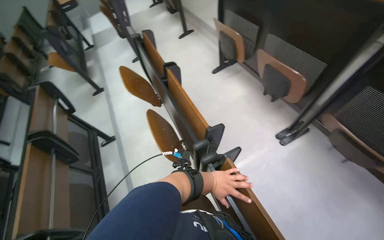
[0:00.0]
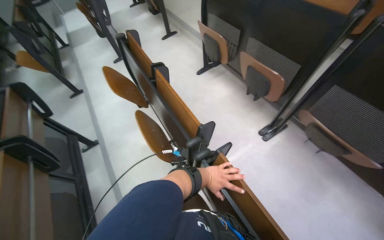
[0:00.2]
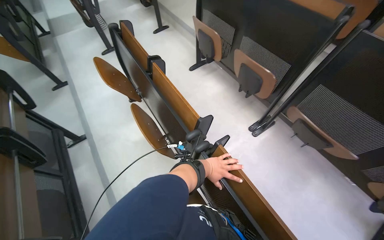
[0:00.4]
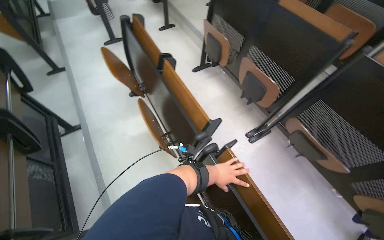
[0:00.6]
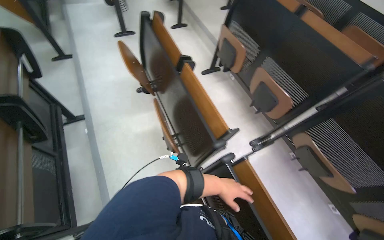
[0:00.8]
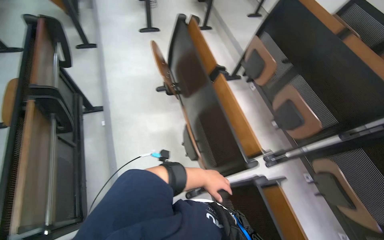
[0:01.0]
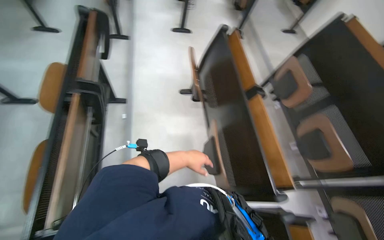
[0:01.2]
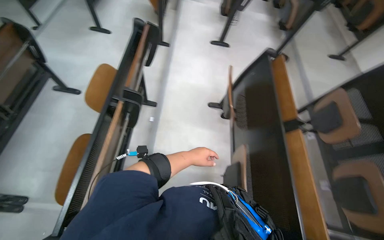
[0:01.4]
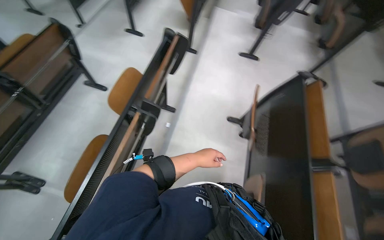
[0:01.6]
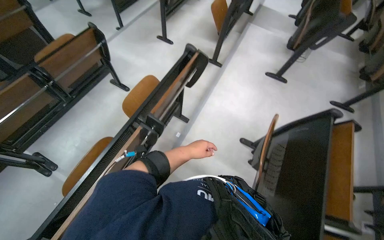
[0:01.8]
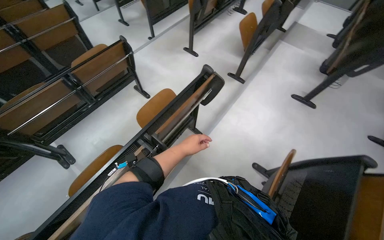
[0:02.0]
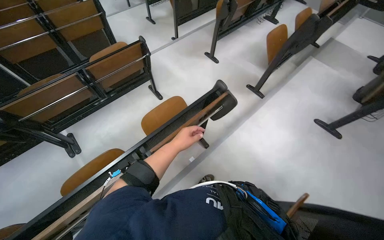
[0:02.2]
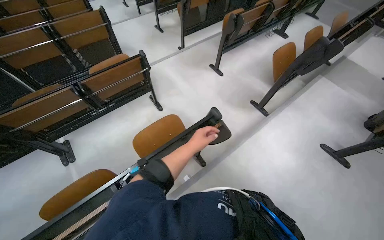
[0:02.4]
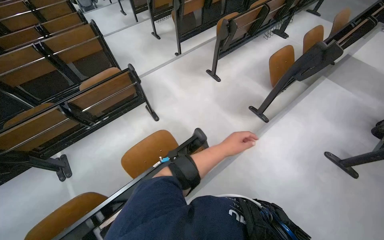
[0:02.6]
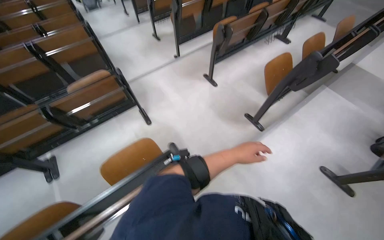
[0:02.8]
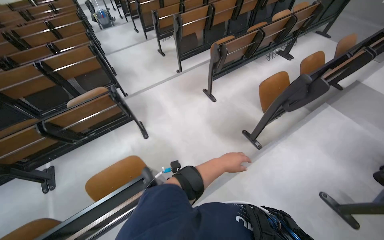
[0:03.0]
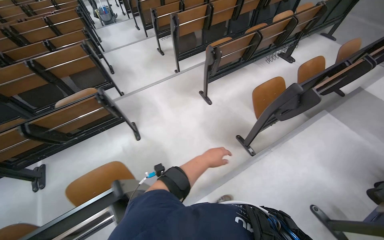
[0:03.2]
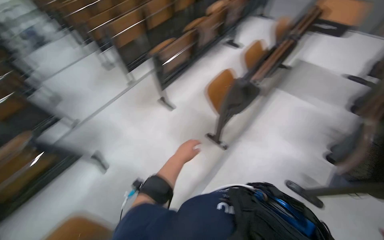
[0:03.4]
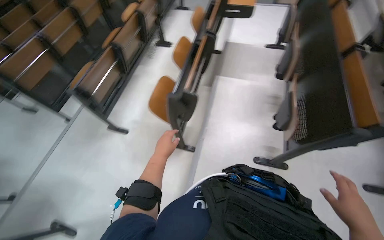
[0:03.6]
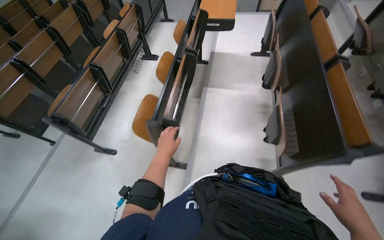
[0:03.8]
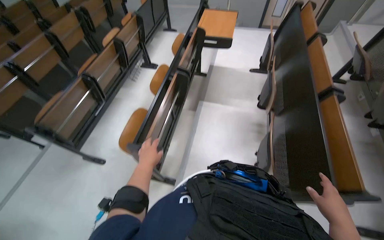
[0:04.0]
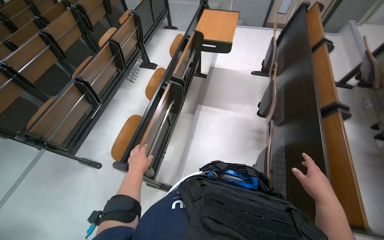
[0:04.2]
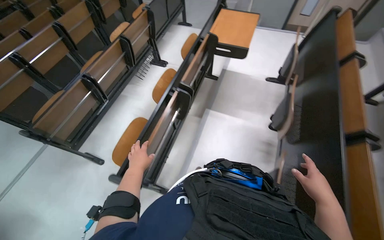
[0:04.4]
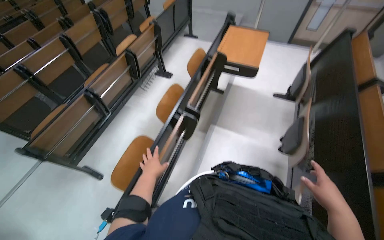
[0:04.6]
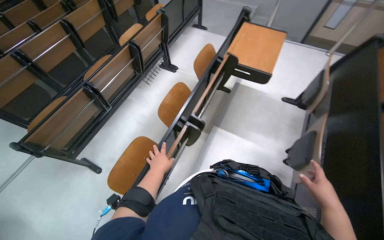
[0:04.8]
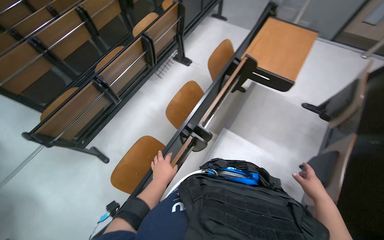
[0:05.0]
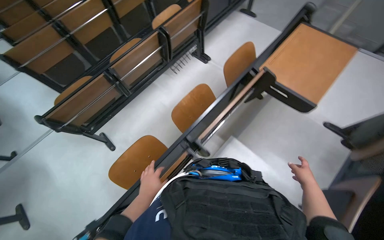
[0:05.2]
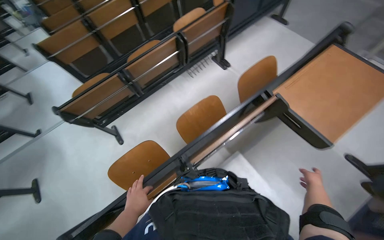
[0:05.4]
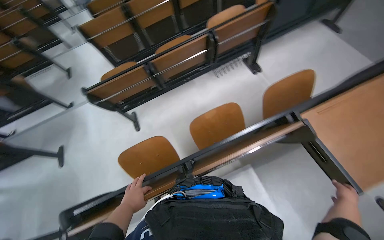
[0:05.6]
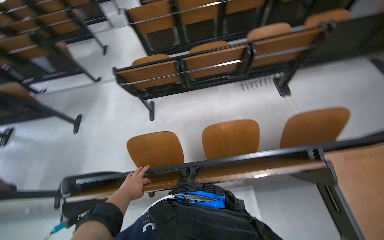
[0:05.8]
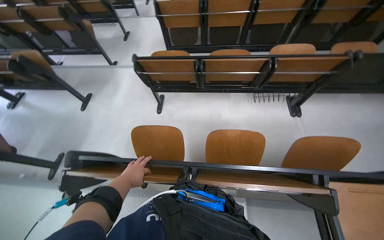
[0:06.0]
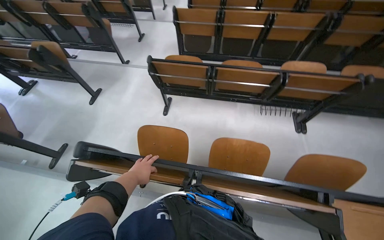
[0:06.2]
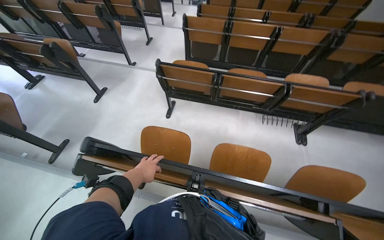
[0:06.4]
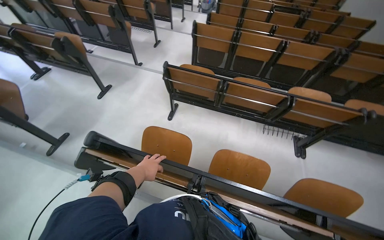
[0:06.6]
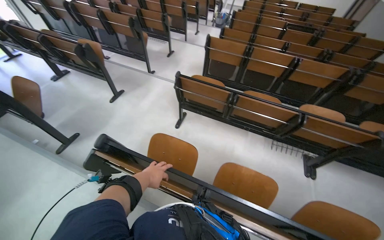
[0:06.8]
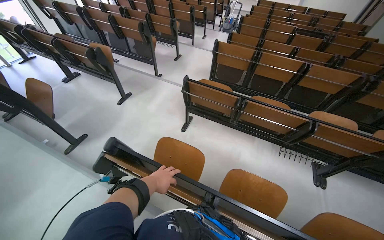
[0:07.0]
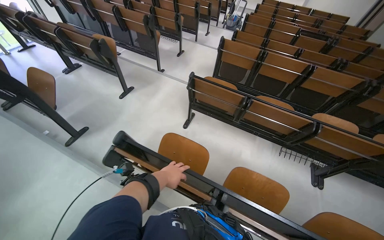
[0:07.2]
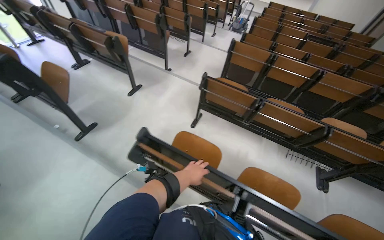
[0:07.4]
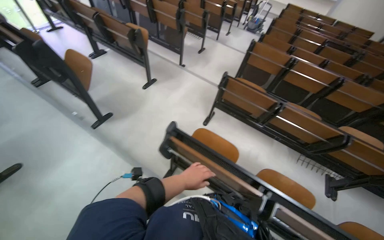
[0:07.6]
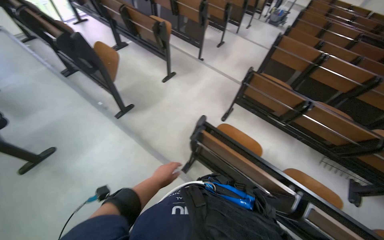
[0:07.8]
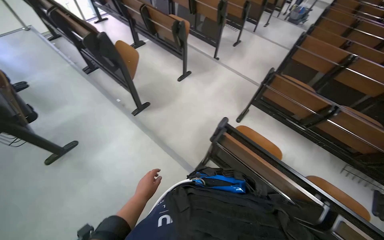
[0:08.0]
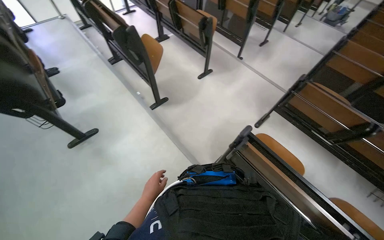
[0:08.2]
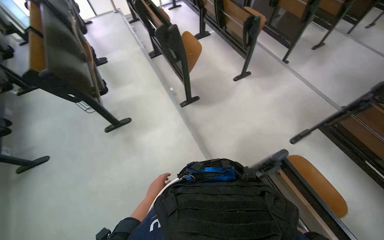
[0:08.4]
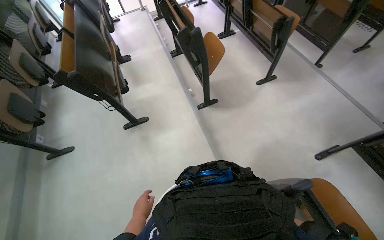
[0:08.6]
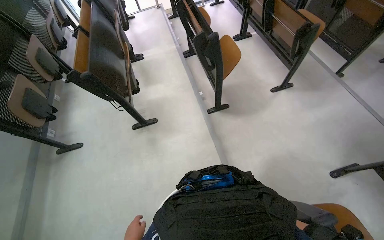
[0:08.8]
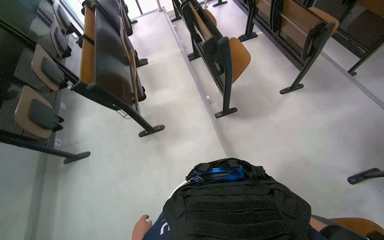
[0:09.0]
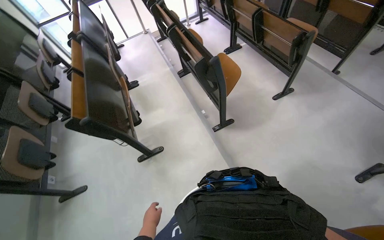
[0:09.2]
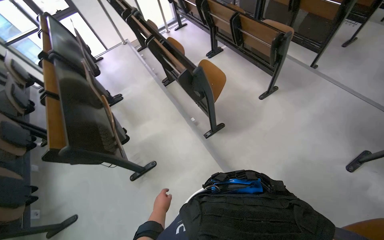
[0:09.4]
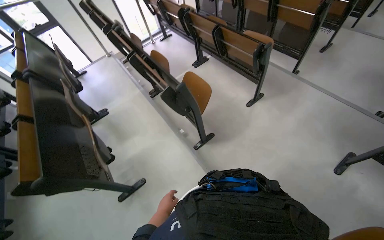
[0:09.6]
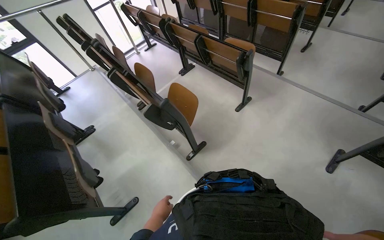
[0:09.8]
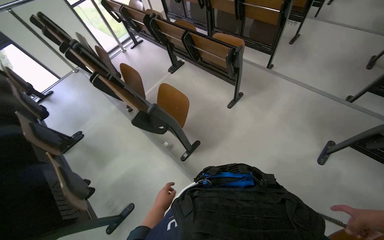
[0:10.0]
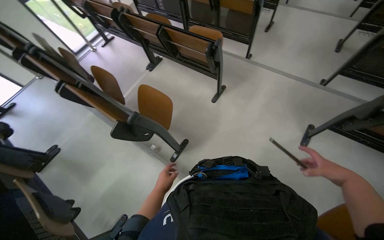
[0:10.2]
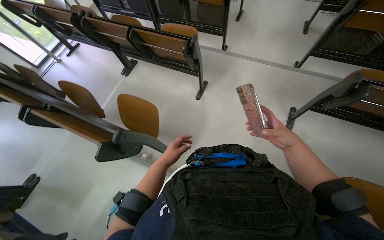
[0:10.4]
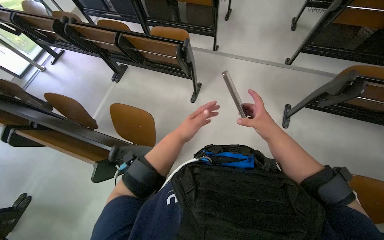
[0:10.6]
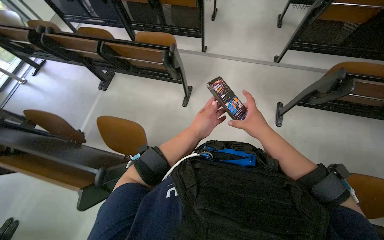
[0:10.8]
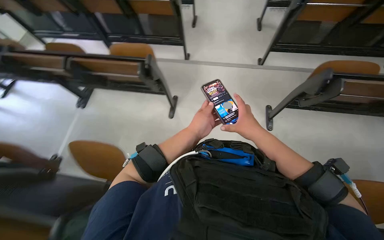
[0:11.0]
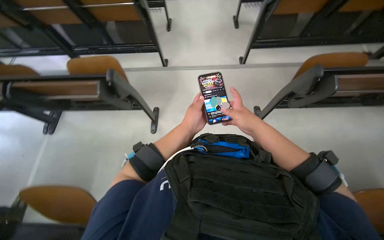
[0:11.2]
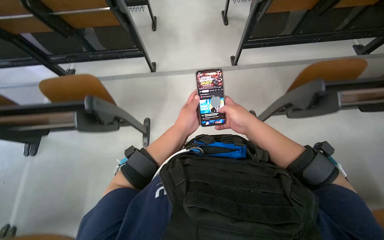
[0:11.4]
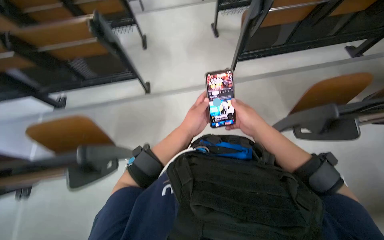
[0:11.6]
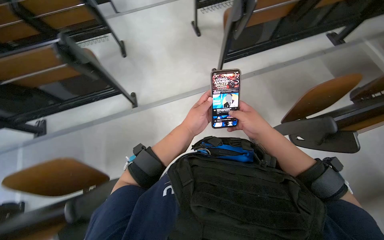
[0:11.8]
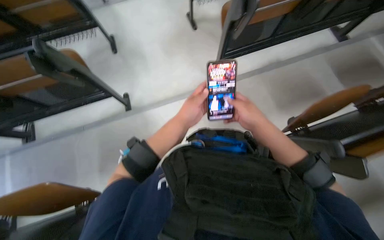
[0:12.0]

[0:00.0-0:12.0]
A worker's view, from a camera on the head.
Job: organizing items.
The whole recording: Arranging classroom furniture. The worker continues to fold up desks and chairs in the classroom.
0.0 to 1.6 s: The wearer moves about 70 cm. The scene rotates clockwise by some 50 degrees.
1.6 to 3.0 s: The camera travels approximately 90 cm. The wearer looks roughly 45 degrees further to the left.
3.0 to 4.4 s: The wearer moves approximately 1 m. The head turns to the right by roughly 35 degrees.
4.4 to 6.0 s: The head travels about 60 cm. The wearer looks roughly 75 degrees further to the left.
6.0 to 7.6 s: The wearer moves to the left, roughly 50 cm. The scene turns approximately 30 degrees clockwise in the picture.
7.6 to 9.0 s: The camera travels approximately 50 cm. The head rotates some 45 degrees to the left.
9.0 to 10.4 s: The camera travels about 50 cm. The wearer looks some 50 degrees further to the right.
10.4 to 12.0 s: The wearer moves roughly 80 cm. The wearer's head swings approximately 40 degrees to the right.

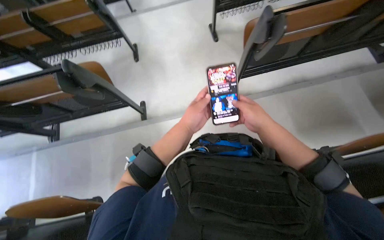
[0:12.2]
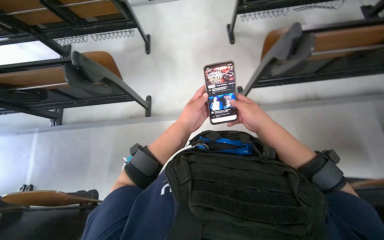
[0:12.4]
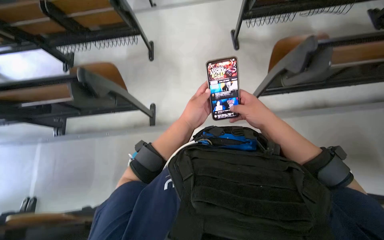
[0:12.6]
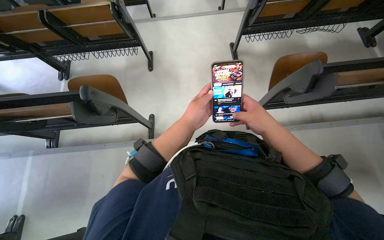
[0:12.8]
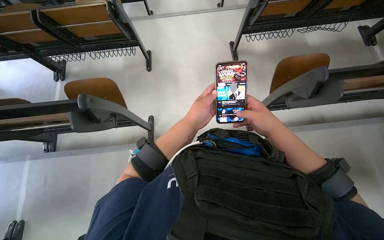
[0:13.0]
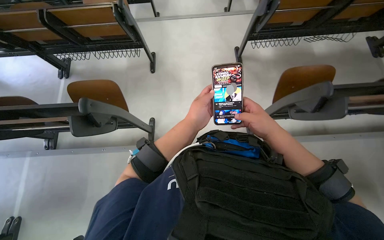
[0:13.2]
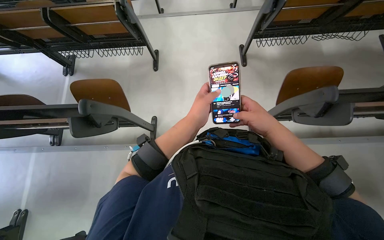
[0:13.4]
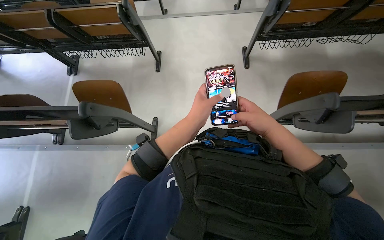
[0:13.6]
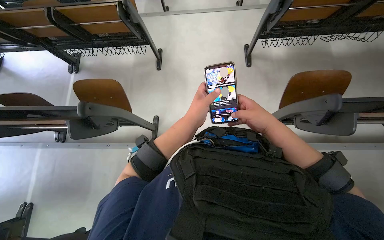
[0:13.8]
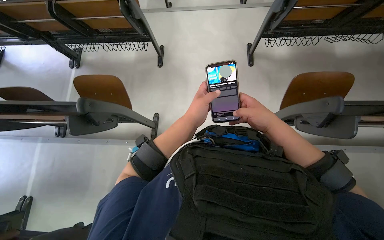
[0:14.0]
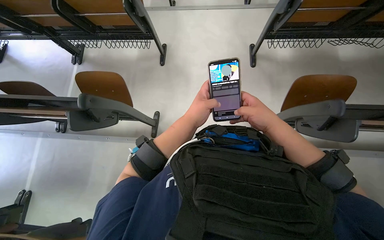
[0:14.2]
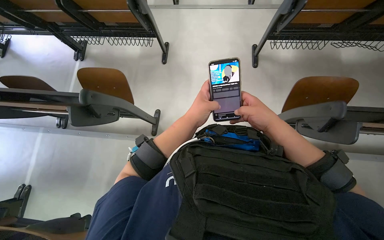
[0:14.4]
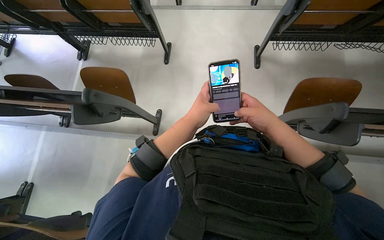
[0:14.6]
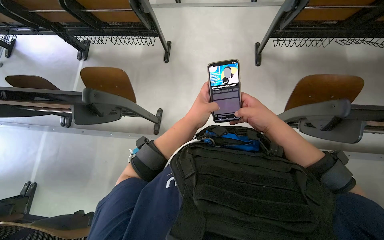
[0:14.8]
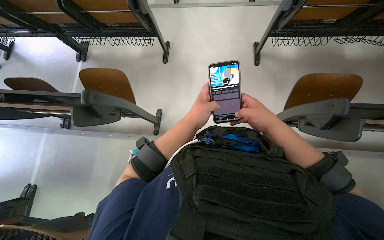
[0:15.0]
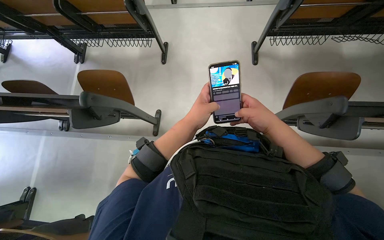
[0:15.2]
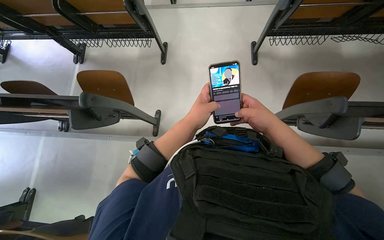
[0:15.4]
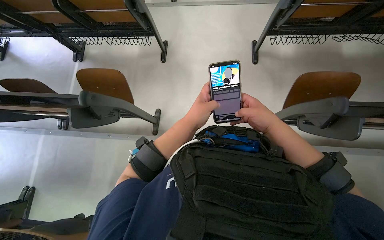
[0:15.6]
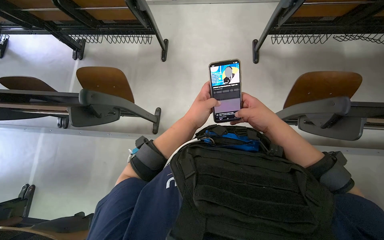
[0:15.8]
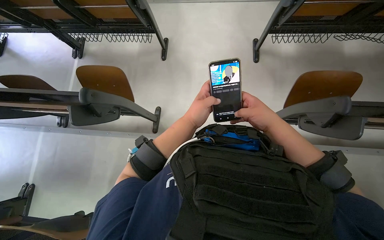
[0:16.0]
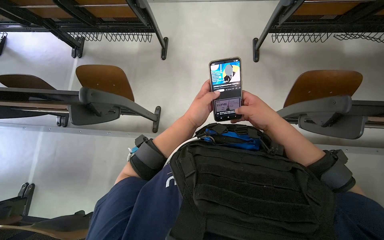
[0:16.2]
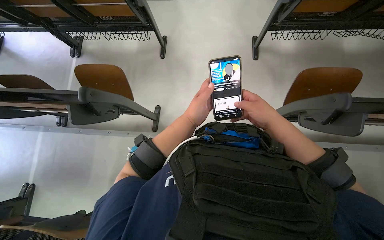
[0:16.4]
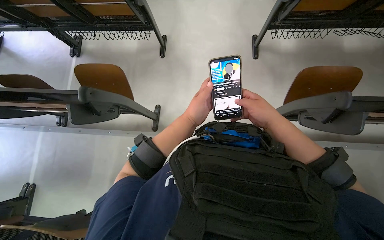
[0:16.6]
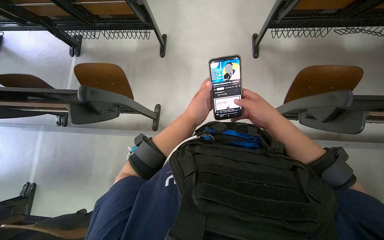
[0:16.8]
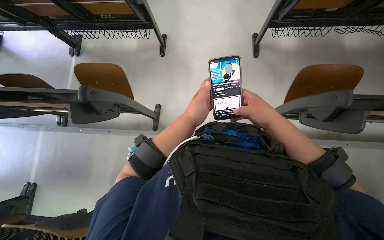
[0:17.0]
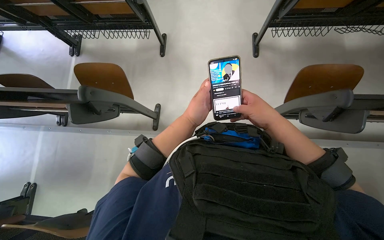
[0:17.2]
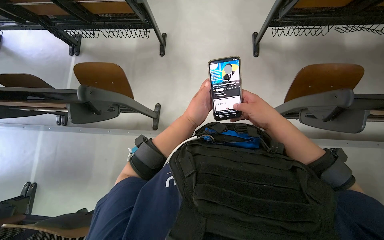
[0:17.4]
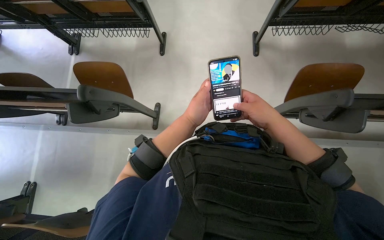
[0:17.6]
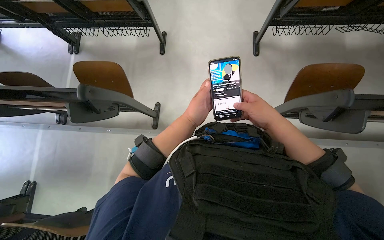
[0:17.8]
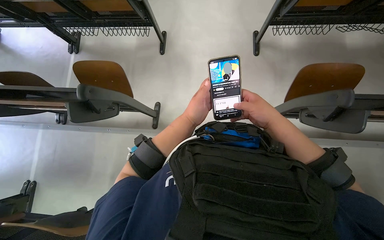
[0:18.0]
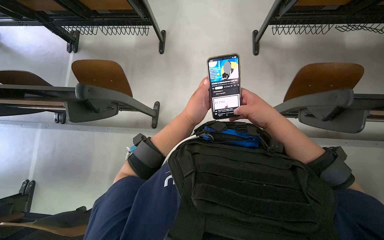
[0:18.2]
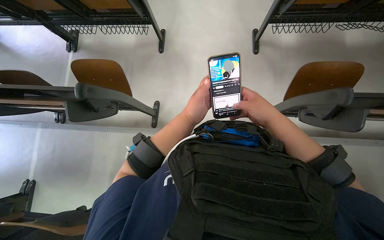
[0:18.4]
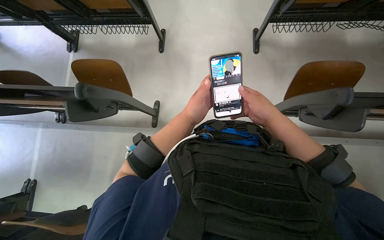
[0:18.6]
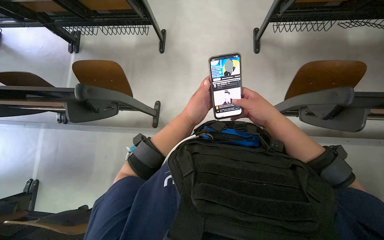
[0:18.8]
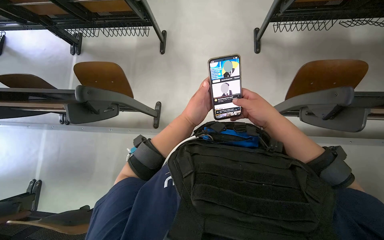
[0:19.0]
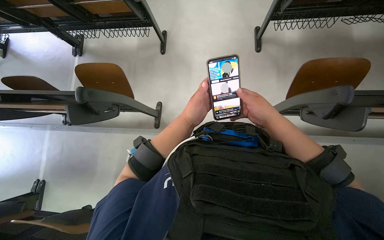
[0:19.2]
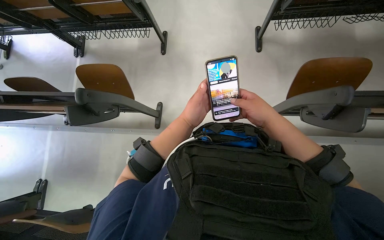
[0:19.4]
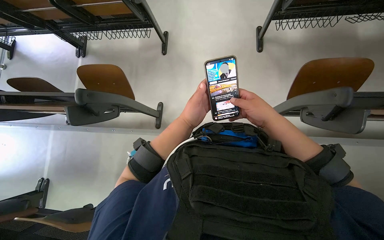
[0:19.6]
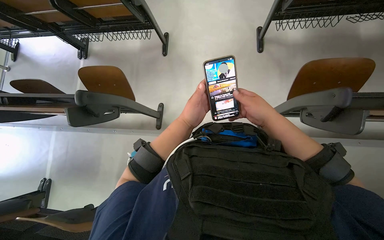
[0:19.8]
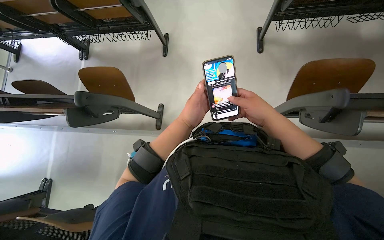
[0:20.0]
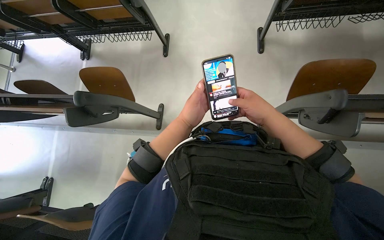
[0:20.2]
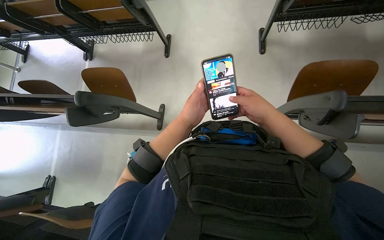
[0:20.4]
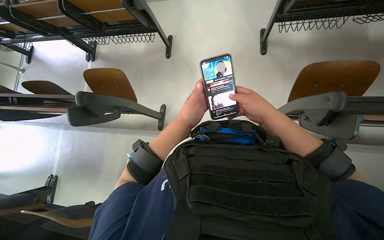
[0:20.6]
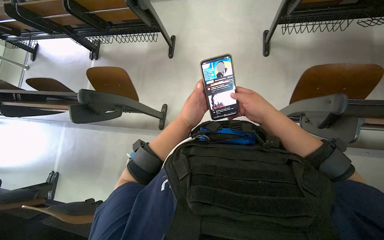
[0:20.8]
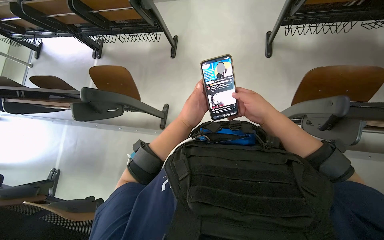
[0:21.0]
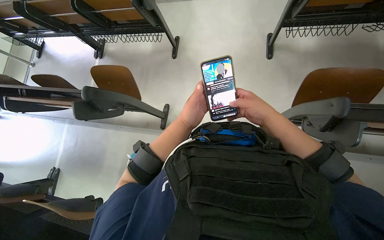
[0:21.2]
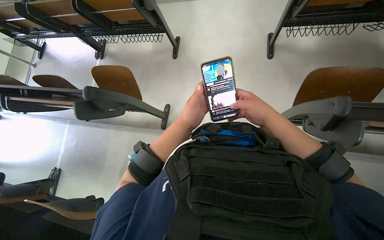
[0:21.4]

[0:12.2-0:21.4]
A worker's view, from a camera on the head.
Job: organizing items.
The whole recording: Arranging classroom furniture. The worker continues to fold up desks and chairs in the classroom.
13.8 to 21.4 s: The hands work in one place, with small movements.
